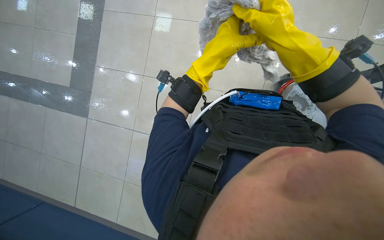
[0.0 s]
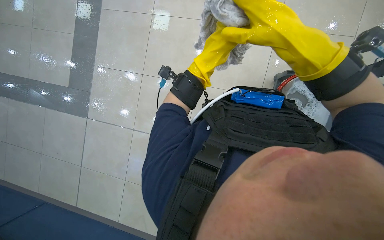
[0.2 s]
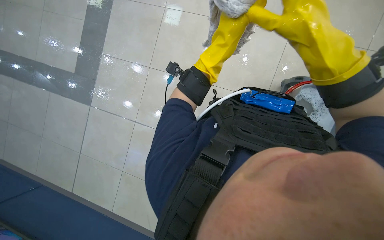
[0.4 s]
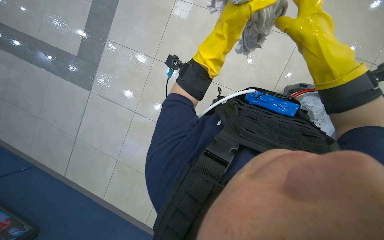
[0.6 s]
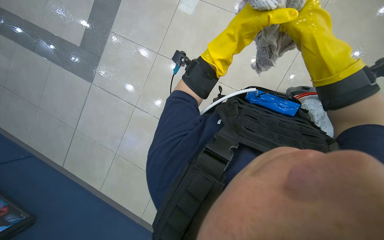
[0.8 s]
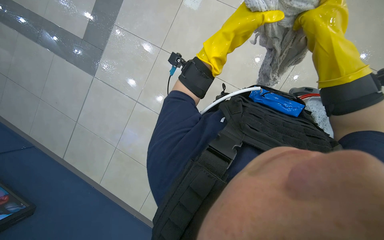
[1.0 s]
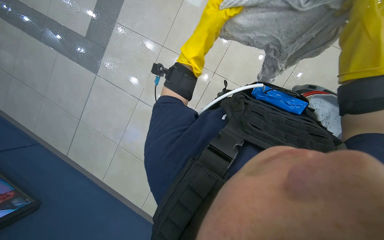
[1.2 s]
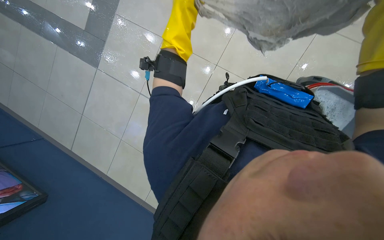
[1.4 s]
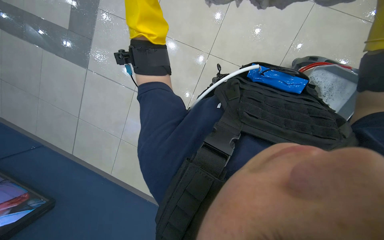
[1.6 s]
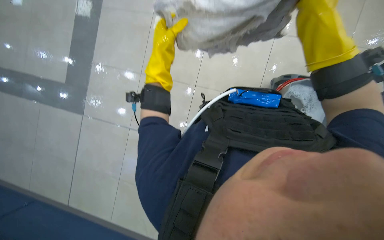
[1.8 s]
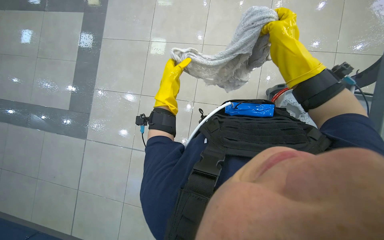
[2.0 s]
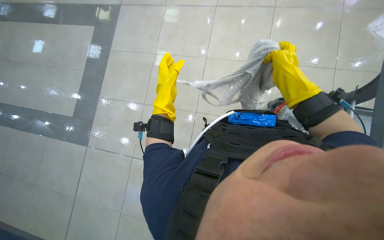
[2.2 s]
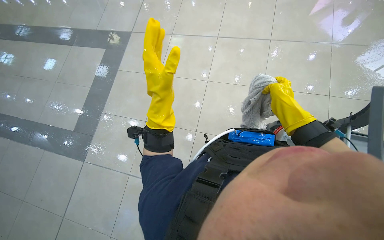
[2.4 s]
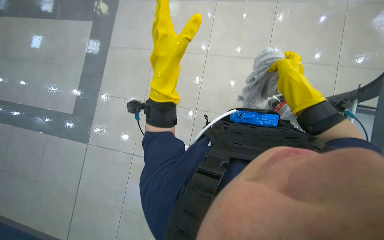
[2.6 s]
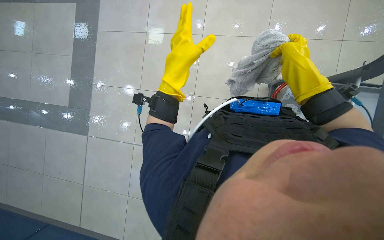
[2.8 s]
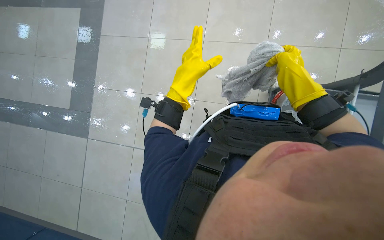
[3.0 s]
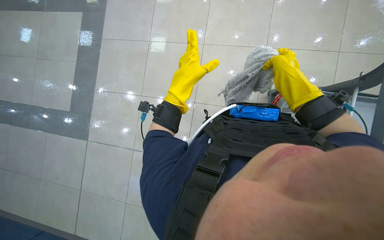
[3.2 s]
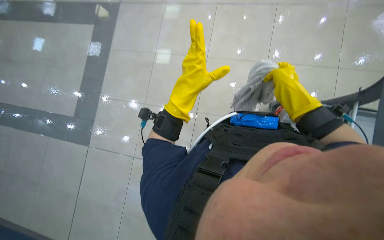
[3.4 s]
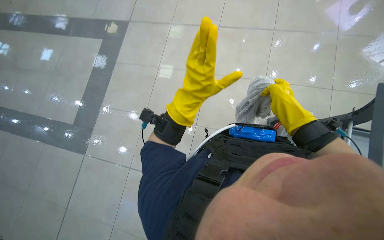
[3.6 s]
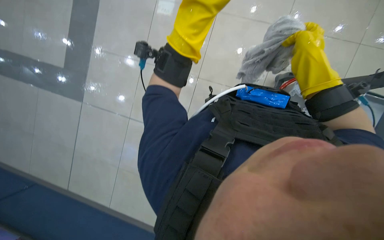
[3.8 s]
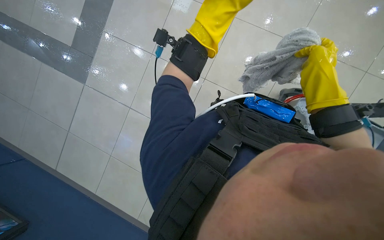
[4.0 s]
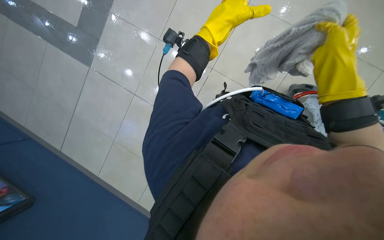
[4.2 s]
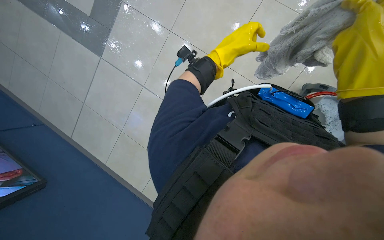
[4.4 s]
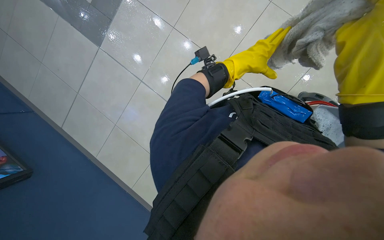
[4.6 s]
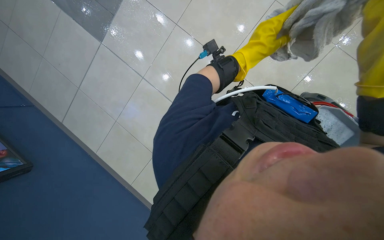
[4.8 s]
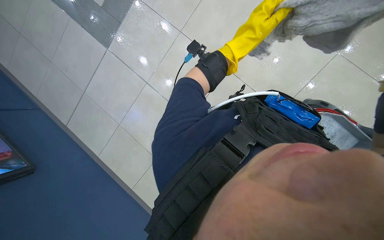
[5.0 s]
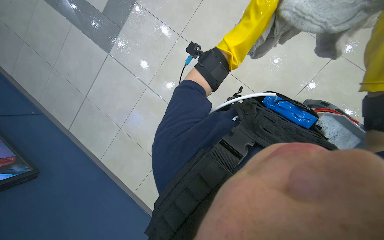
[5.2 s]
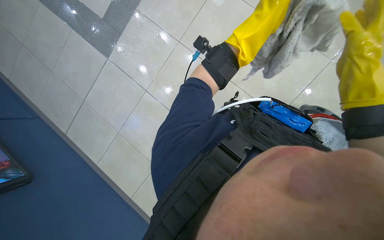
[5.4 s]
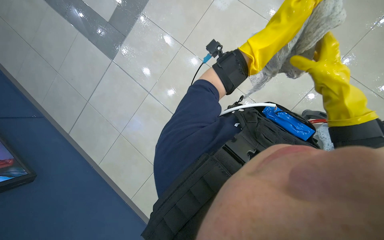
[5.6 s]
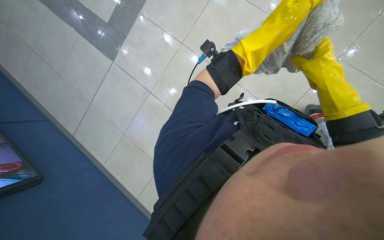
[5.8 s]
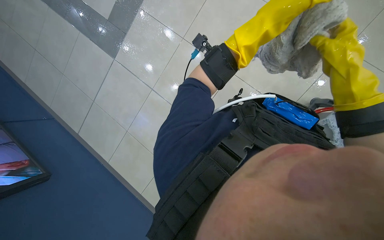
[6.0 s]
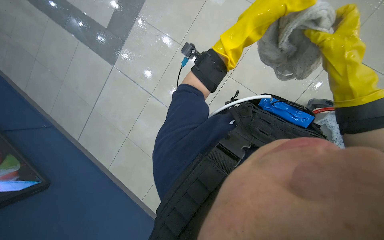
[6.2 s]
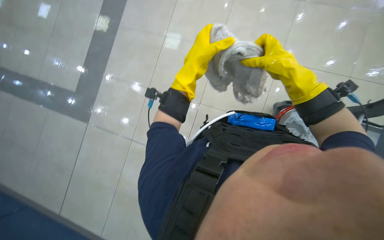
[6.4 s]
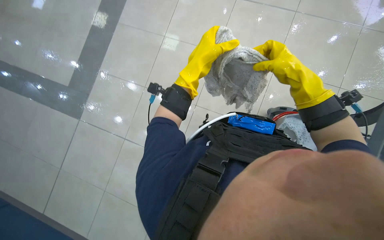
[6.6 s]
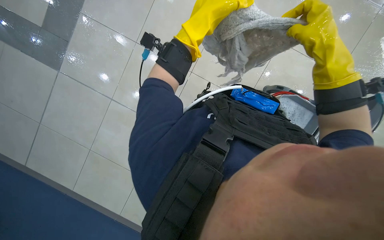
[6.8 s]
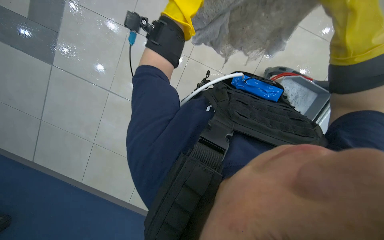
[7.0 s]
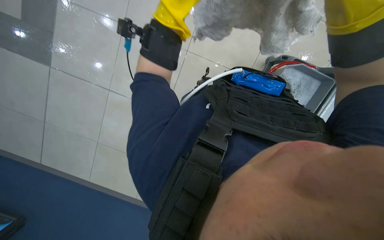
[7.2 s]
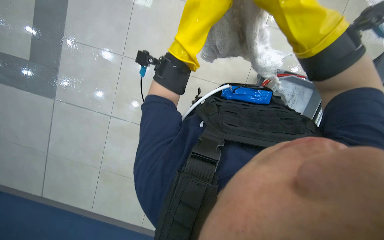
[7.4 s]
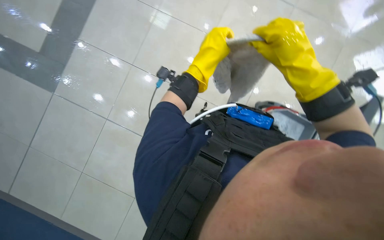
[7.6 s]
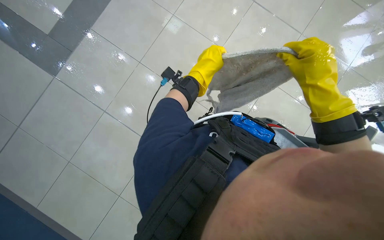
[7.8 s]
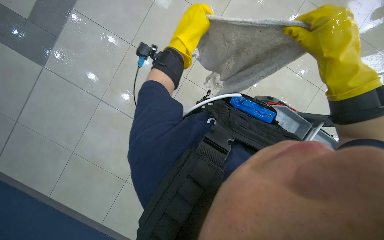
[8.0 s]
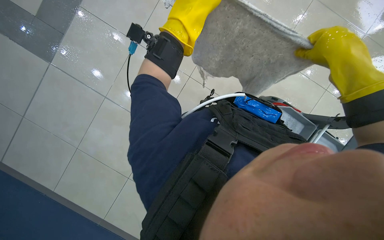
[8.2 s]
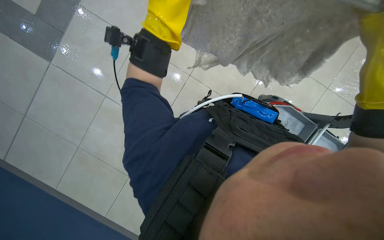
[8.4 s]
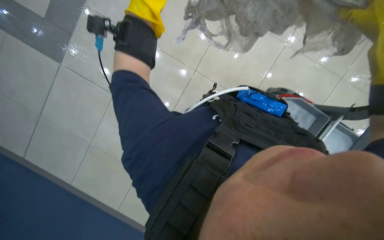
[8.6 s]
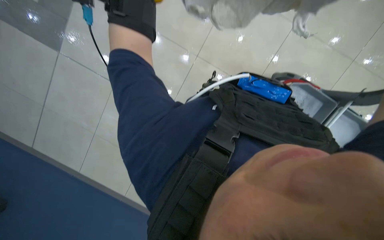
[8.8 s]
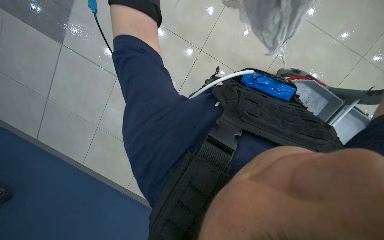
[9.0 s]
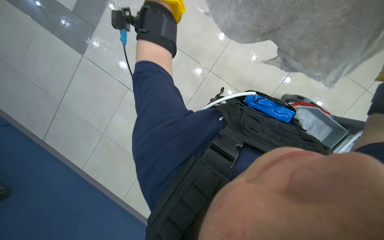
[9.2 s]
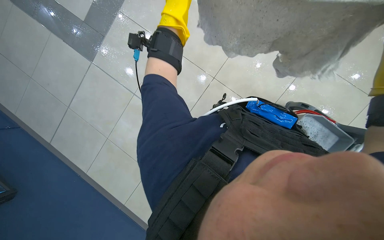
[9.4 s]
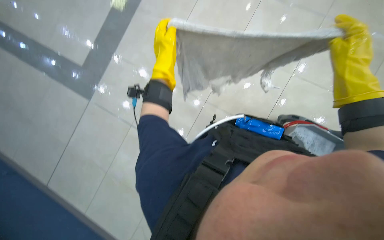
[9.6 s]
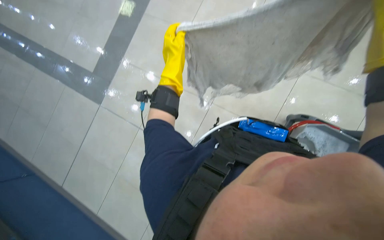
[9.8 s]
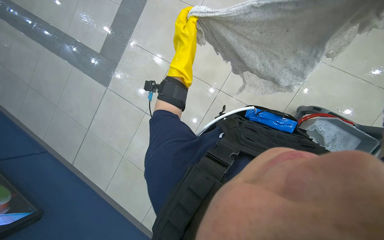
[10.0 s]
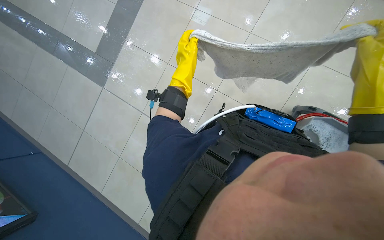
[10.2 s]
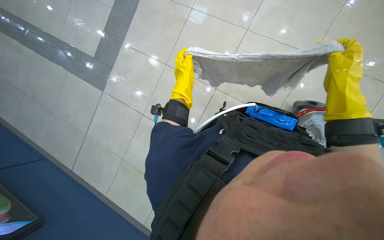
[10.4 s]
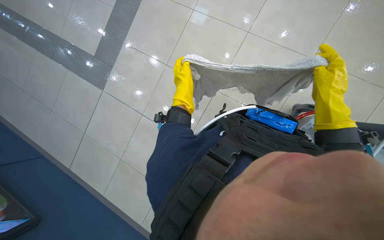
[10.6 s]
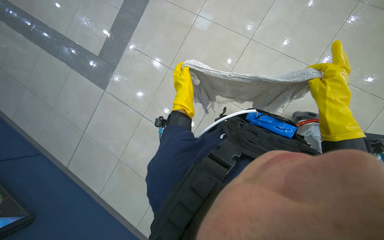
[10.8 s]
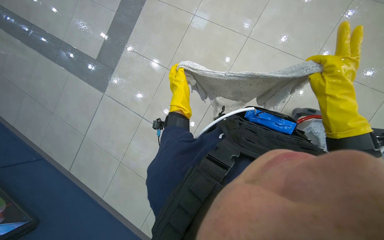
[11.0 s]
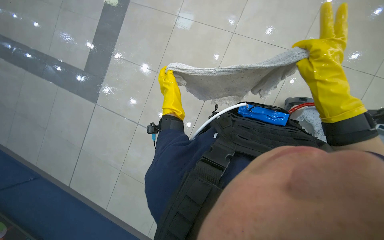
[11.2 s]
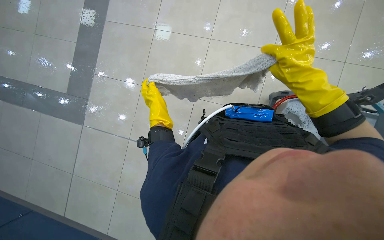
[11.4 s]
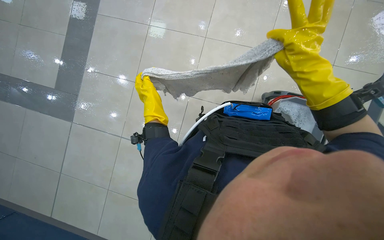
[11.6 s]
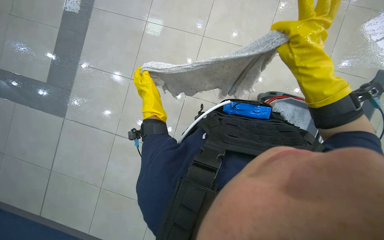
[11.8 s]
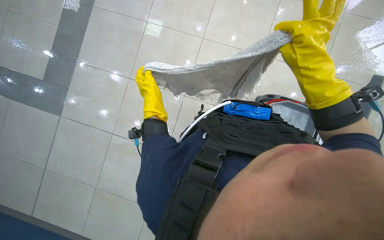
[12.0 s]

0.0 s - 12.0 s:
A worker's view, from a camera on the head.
Job: mopping floor.
The whole recording: Mopping floor. The worker continues mopping the floor, wringing the mop, moving the bucket, and adjusting the mop head.
1.6 s - 3.0 s: The view tips upward by approximately 15 degrees.
3.0 s - 4.4 s: The wearer looks approximately 15 degrees further downward.
6.0 s - 7.6 s: The head rotates roughly 15 degrees to the right. The left hand moves to the left, roughly 10 cm.
7.6 s - 9.0 s: The view tips downward by about 15 degrees. The left hand goes about 20 cm to the left and up the picture.
9.0 s - 10.4 s: The view tilts some 15 degrees upward.

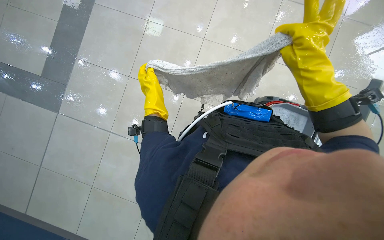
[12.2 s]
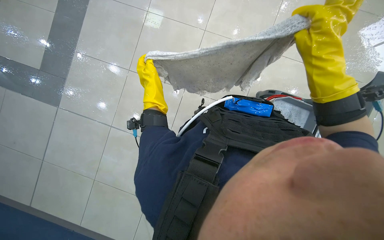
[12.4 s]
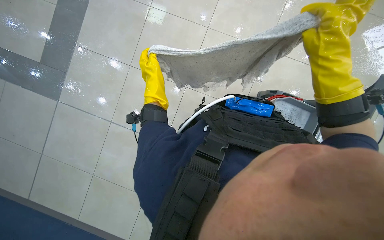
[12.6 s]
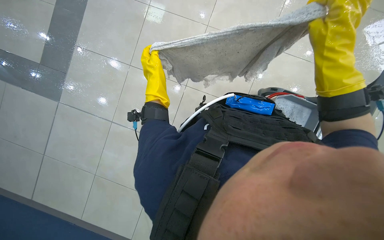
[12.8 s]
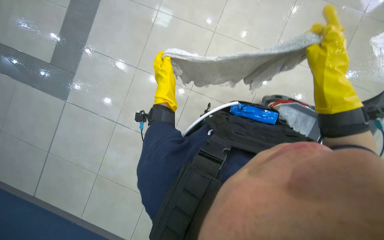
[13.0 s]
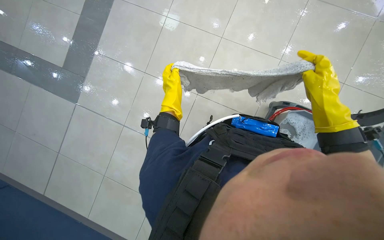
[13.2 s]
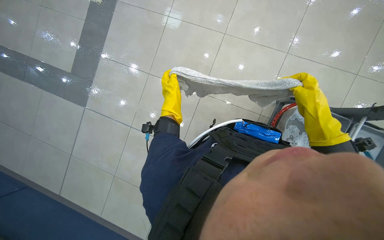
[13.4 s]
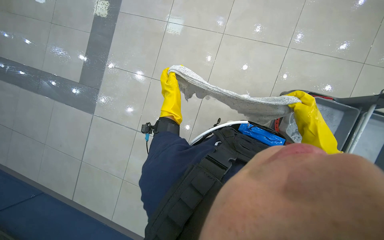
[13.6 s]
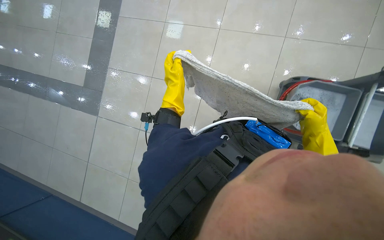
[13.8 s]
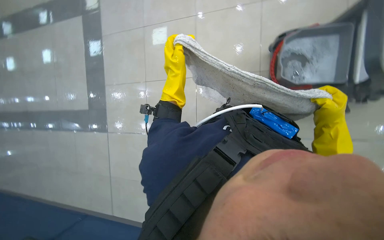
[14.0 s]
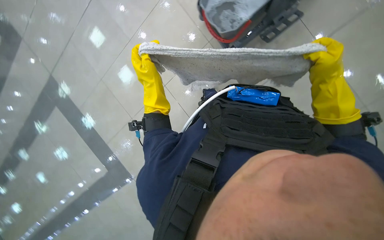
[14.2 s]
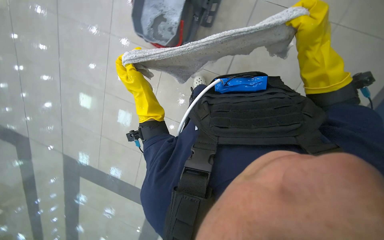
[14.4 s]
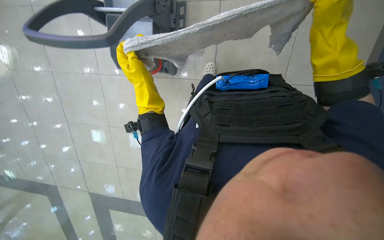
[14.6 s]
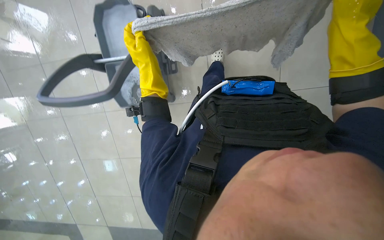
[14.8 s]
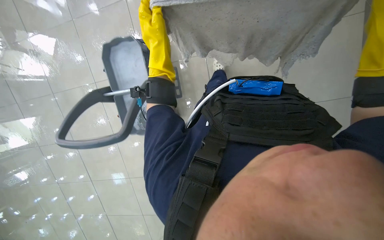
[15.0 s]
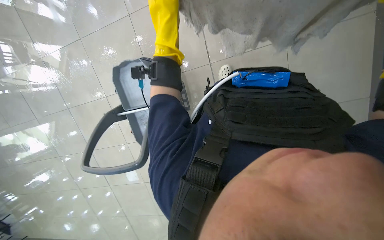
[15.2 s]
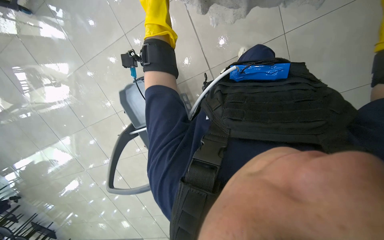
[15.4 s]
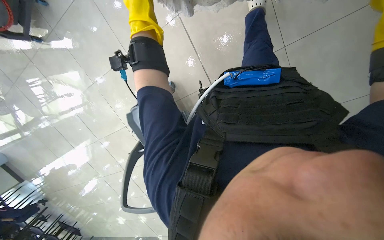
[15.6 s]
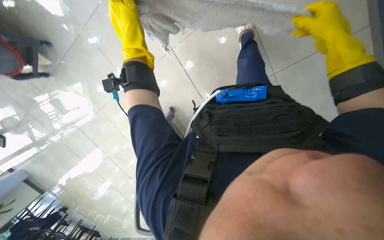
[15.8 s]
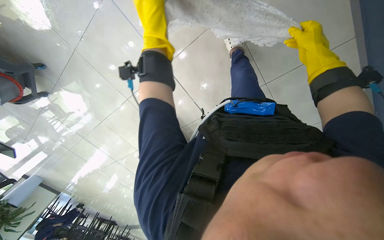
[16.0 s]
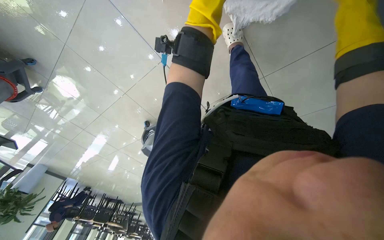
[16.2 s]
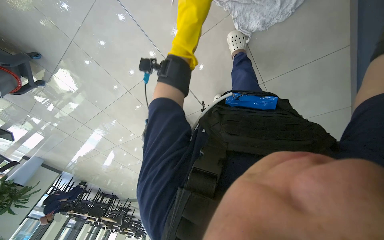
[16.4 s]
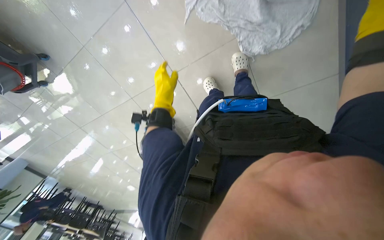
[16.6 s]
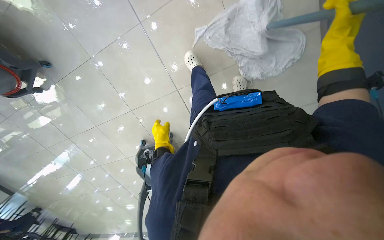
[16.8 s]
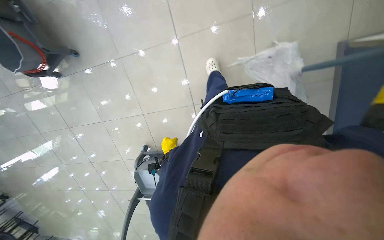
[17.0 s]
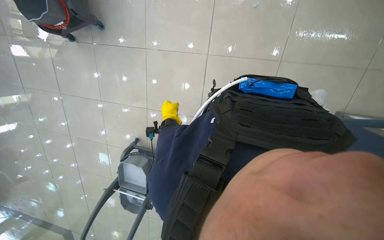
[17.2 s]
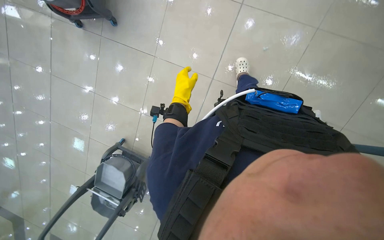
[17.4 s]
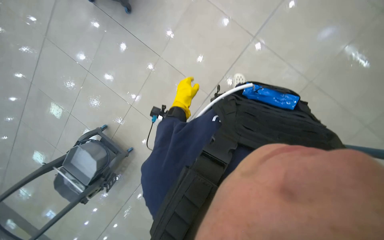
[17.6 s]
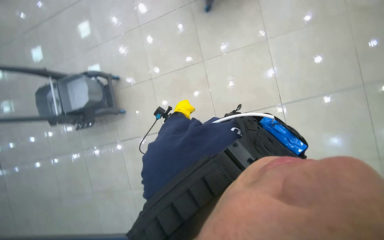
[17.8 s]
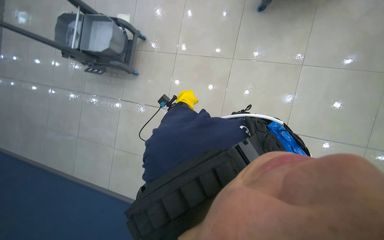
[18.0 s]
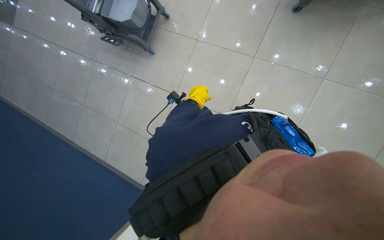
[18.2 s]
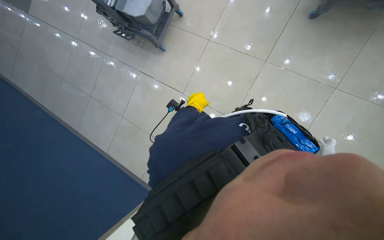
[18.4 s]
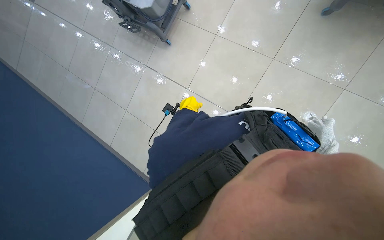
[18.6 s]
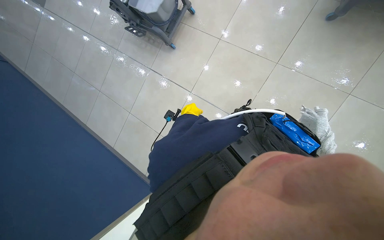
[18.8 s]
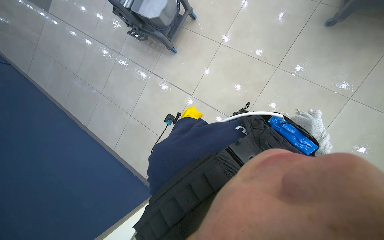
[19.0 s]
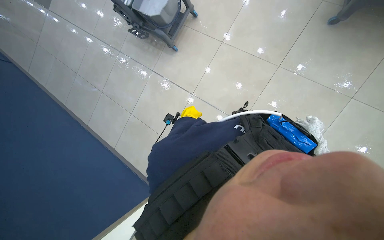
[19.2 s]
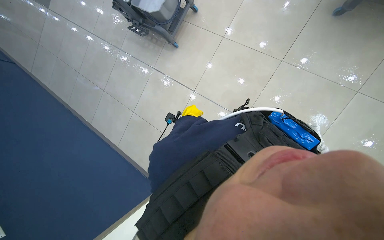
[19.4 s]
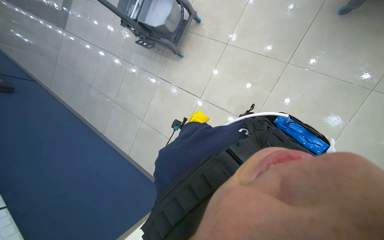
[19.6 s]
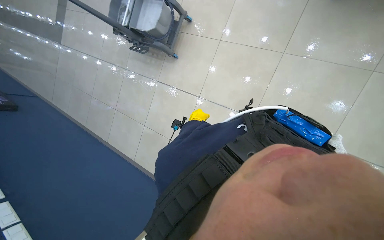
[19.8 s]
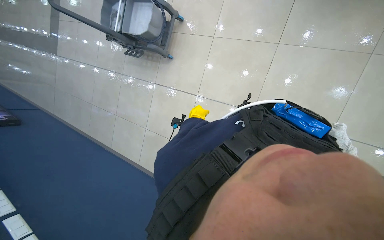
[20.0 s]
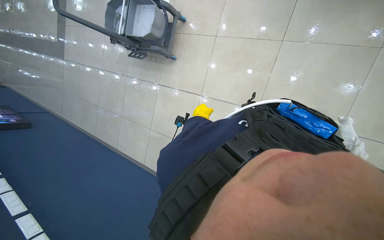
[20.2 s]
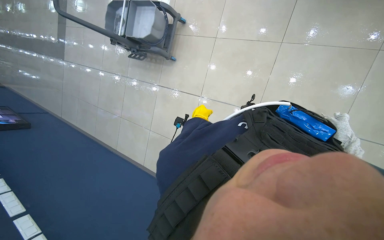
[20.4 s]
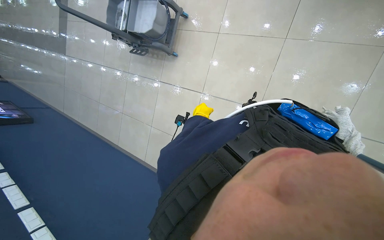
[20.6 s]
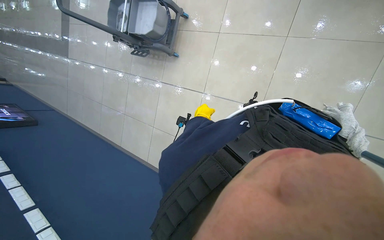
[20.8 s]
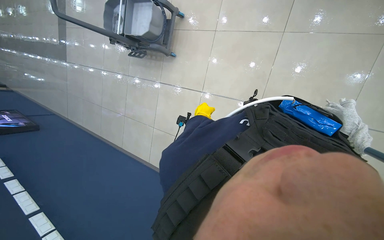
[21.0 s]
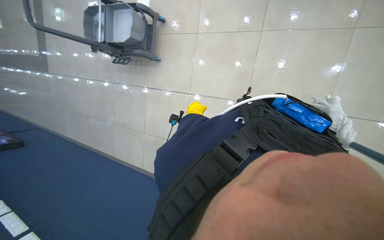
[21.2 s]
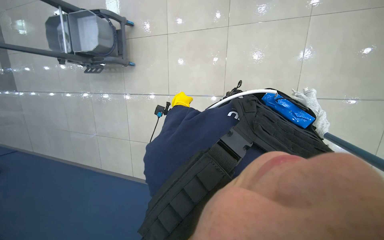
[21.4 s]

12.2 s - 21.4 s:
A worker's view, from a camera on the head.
Job: mopping floor.
The whole recording: Mopping floor. The worker continues mopping the floor, wringing the mop, moving the bucket, and adjusting the mop head.
12.2 s - 13.8 s: The right hand shifts approximately 30 cm farther from the camera, down the picture and to the right.
13.8 s - 15.2 s: The camera sweeps to the left, by some 15 degrees. Everything in view rotates roughly 30 degrees counterclockwise.
15.2 s - 16.8 s: The view tilts approximately 20 degrees upward. The left hand moves farther from the camera and down the picture, roughly 20 cm.
